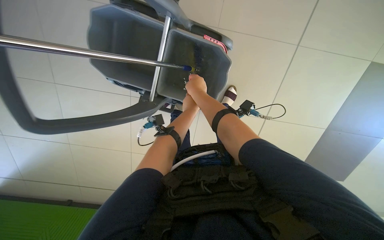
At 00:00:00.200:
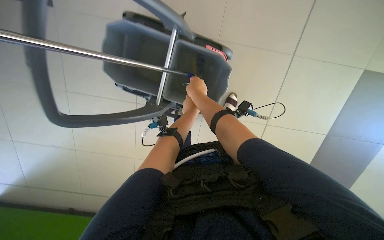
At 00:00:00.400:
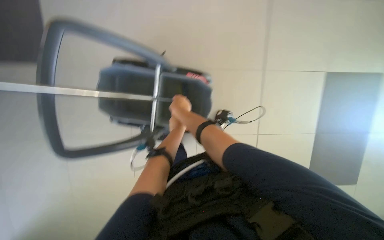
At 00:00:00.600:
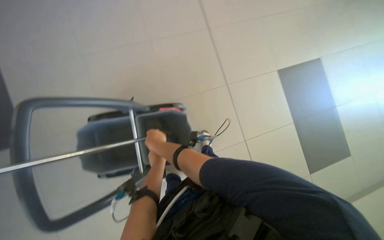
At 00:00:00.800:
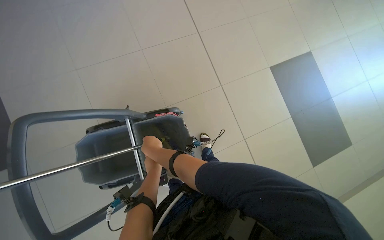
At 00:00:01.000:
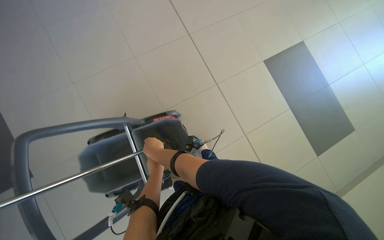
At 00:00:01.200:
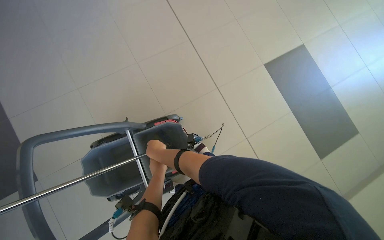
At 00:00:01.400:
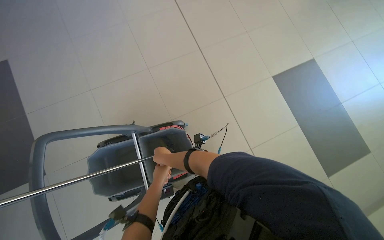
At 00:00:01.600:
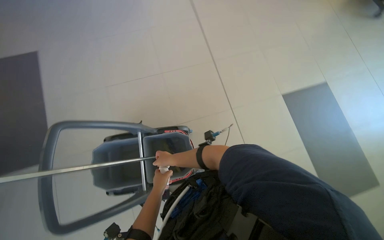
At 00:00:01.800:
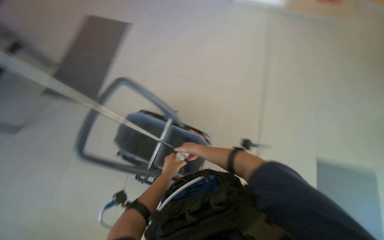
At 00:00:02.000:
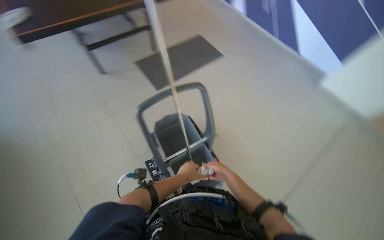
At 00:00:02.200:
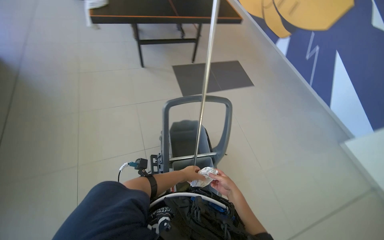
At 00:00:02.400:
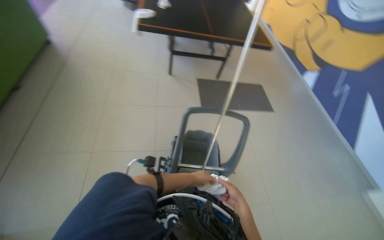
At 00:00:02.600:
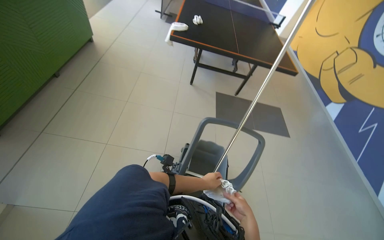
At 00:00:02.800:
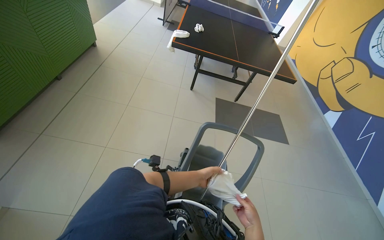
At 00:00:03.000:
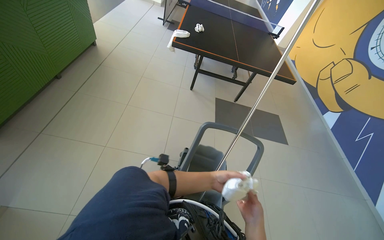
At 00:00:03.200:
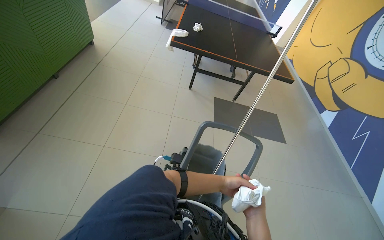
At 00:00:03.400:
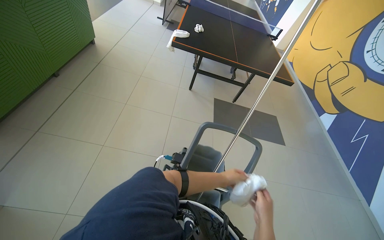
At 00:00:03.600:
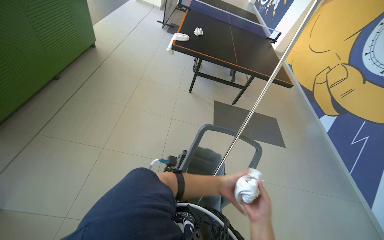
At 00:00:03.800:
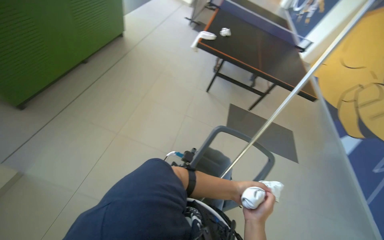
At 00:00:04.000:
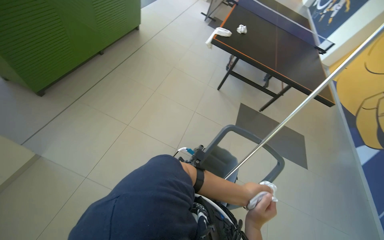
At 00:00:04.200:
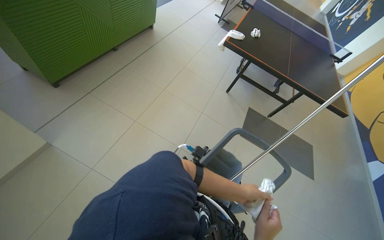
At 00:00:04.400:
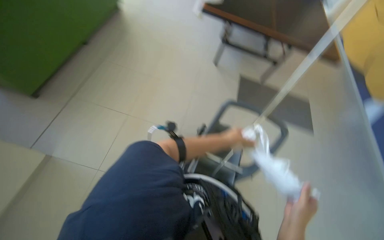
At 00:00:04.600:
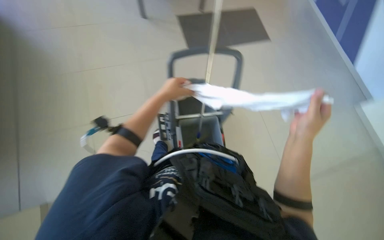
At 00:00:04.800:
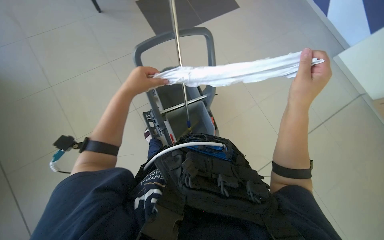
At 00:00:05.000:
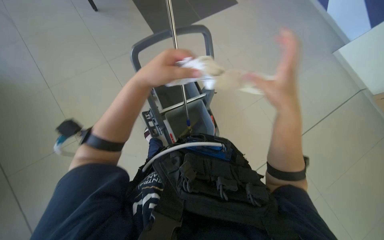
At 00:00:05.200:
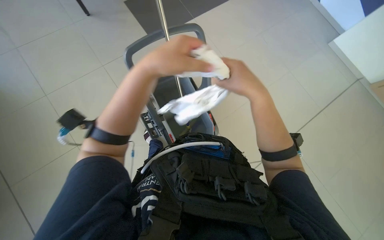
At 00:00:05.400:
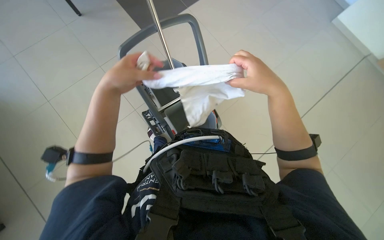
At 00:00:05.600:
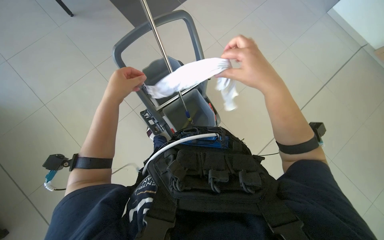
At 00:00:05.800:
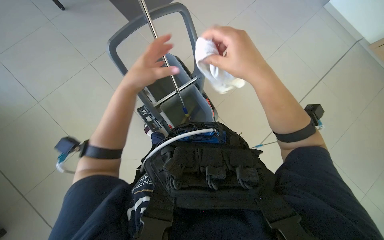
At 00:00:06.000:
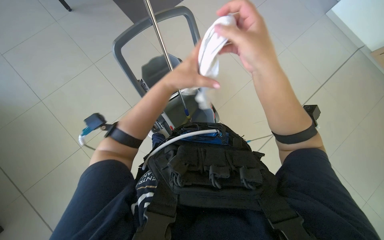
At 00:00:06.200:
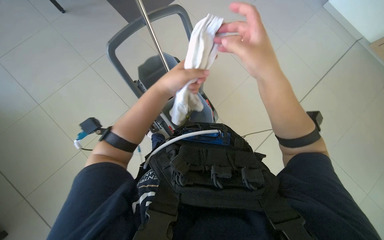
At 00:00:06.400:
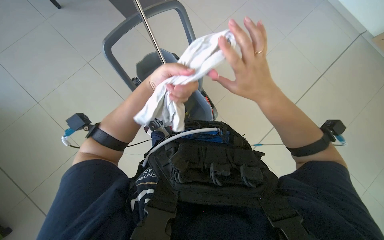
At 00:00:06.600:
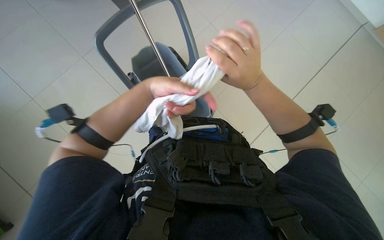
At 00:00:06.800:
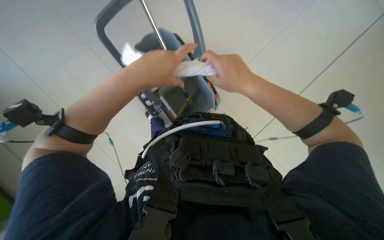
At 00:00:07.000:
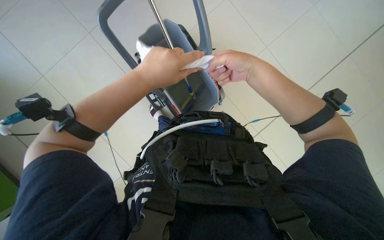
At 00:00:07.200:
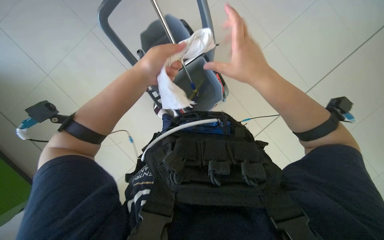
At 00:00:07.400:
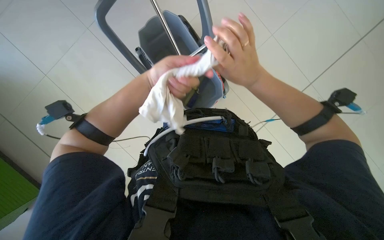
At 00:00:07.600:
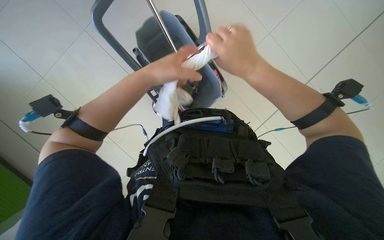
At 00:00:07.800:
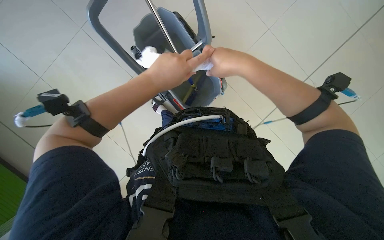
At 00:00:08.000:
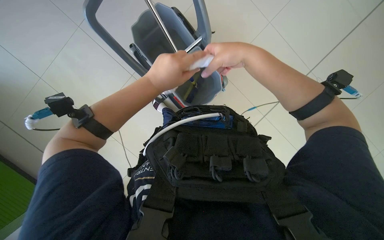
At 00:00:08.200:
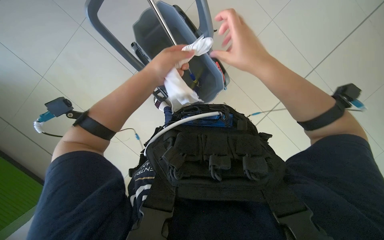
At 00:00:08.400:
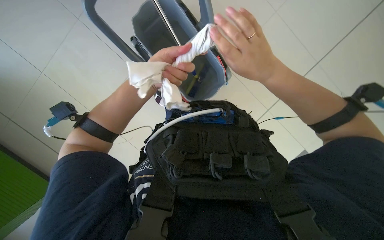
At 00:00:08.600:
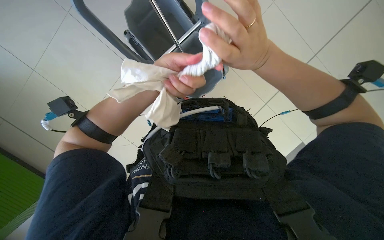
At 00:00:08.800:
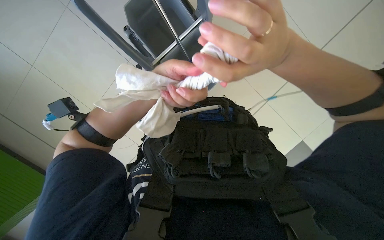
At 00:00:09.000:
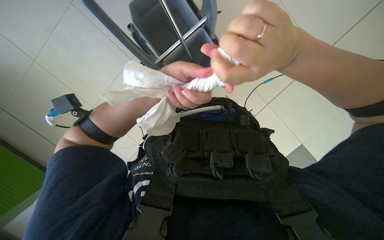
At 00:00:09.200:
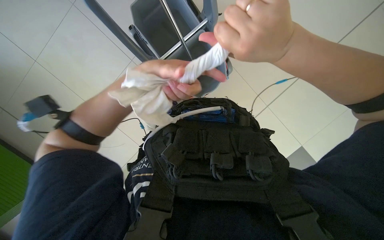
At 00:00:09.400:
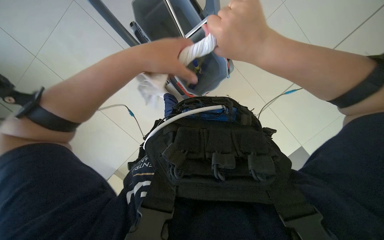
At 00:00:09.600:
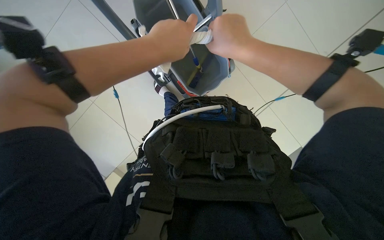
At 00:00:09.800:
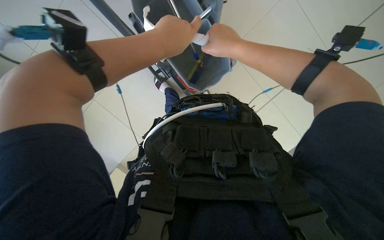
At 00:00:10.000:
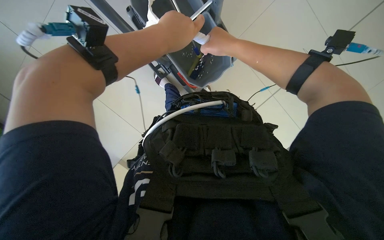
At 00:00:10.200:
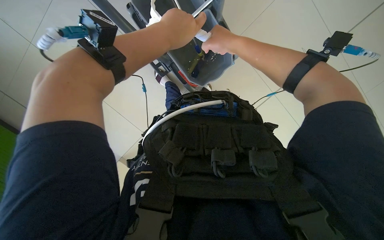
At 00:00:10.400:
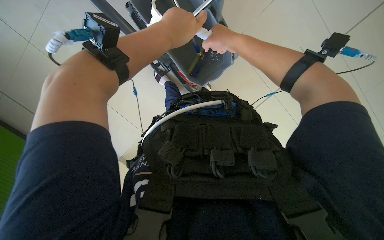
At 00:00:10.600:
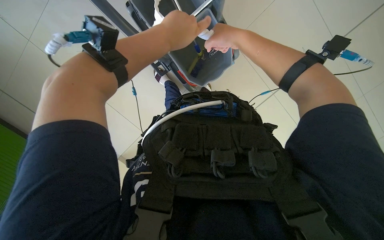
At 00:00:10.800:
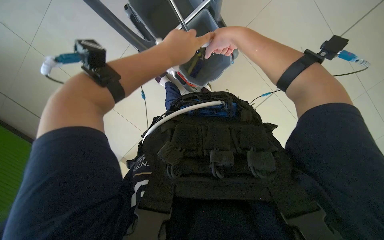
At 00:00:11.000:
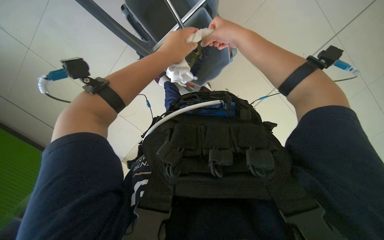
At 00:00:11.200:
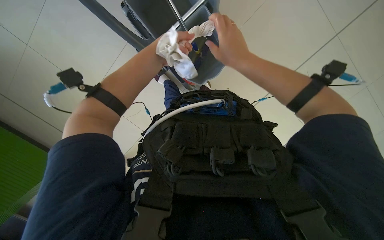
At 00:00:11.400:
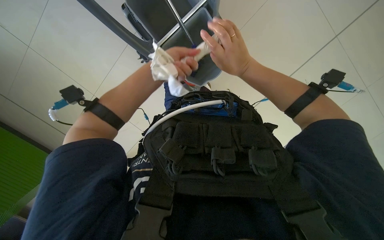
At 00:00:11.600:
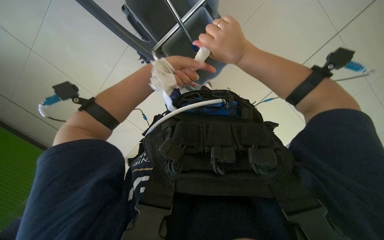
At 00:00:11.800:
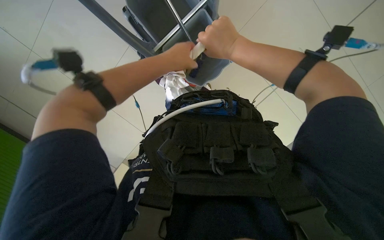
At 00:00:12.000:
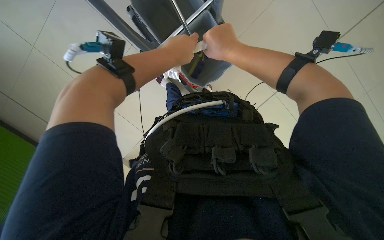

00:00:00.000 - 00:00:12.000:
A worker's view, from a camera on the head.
Job: preparing cleaning supplies.
The whole recording: Wringing cleaning cloths. The worker wrings out cleaning cloths over a bucket.
00:00:00.000 - 00:00:01.600: The view tips upward by some 20 degrees.
00:00:01.600 - 00:00:03.000: The wearer looks about 110 degrees further to the left. The wearer looks some 35 degrees further upward.
00:00:04.400 - 00:00:06.000: The view tips downward by about 25 degrees. Everything in view rotates about 55 degrees counterclockwise.
00:00:07.600 - 00:00:09.000: The hands are busy where they are.
00:00:09.000 - 00:00:10.400: The right hand is displaced farther from the camera and up the picture by approximately 20 cm.
00:00:10.400 - 00:00:12.000: The left hand travels farther from the camera and back again, some 15 cm each way.

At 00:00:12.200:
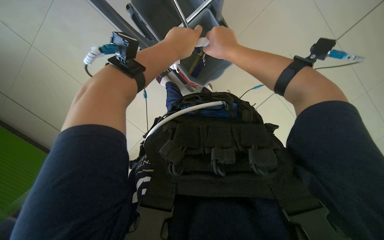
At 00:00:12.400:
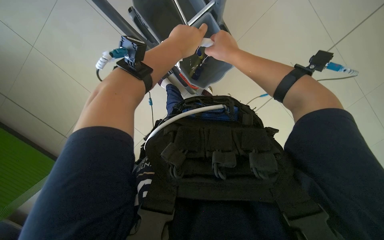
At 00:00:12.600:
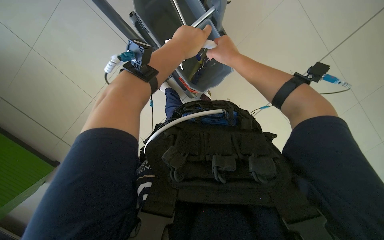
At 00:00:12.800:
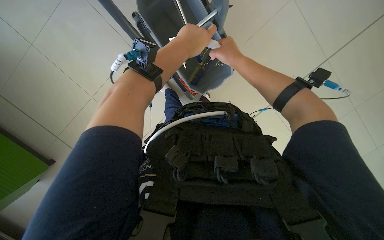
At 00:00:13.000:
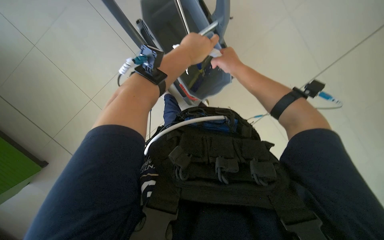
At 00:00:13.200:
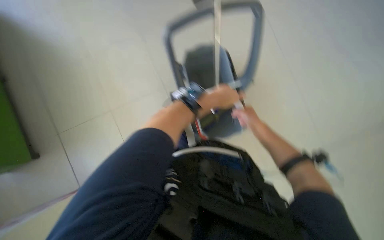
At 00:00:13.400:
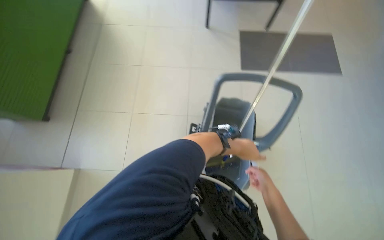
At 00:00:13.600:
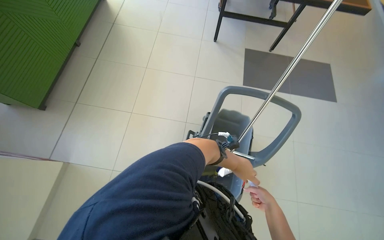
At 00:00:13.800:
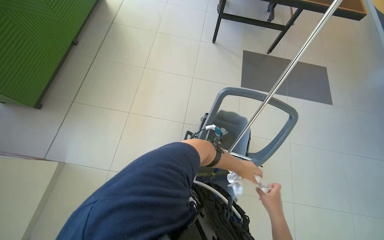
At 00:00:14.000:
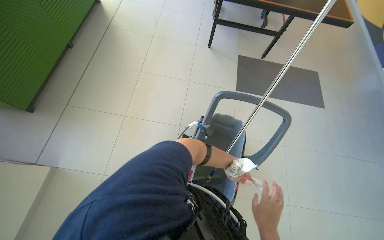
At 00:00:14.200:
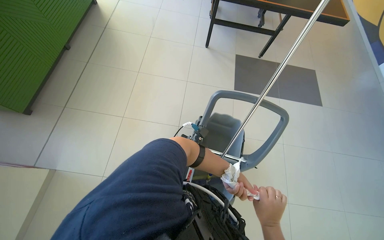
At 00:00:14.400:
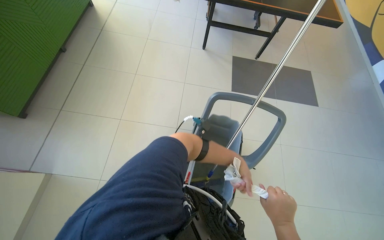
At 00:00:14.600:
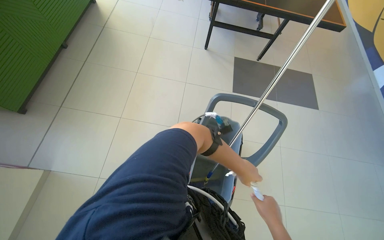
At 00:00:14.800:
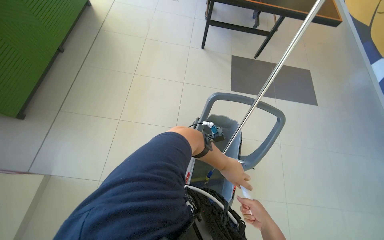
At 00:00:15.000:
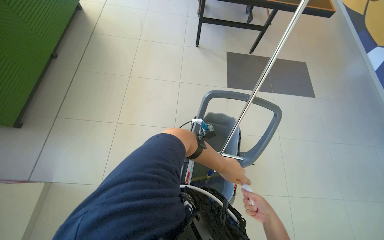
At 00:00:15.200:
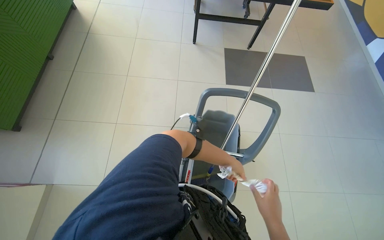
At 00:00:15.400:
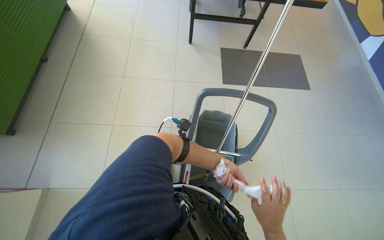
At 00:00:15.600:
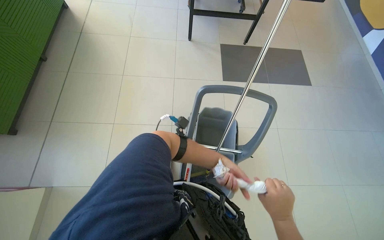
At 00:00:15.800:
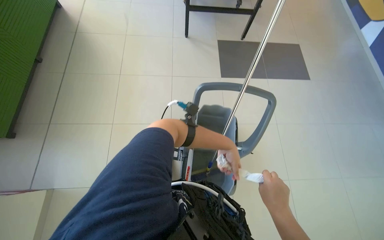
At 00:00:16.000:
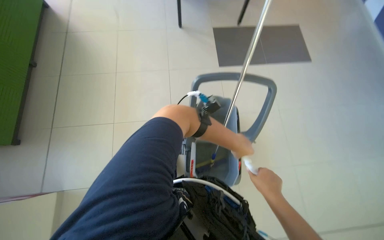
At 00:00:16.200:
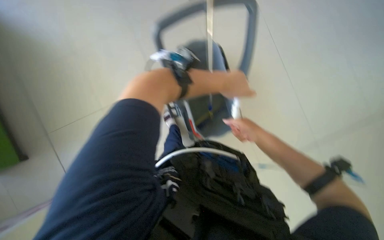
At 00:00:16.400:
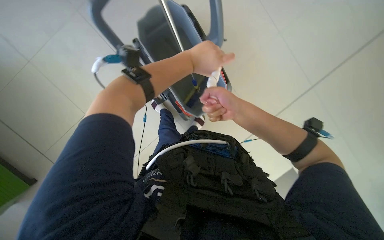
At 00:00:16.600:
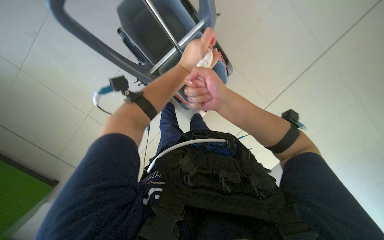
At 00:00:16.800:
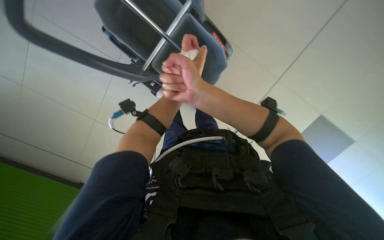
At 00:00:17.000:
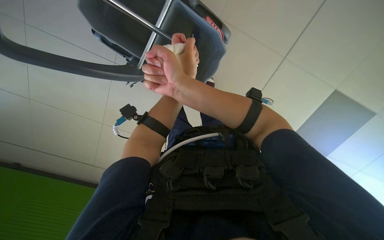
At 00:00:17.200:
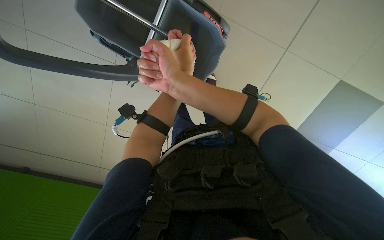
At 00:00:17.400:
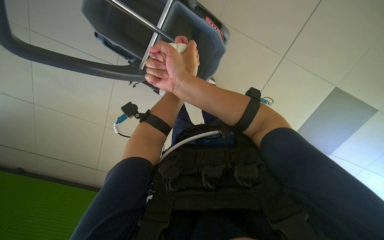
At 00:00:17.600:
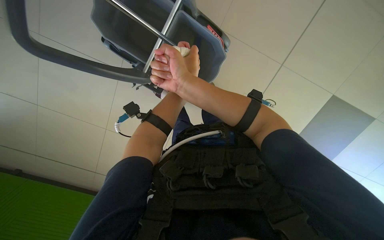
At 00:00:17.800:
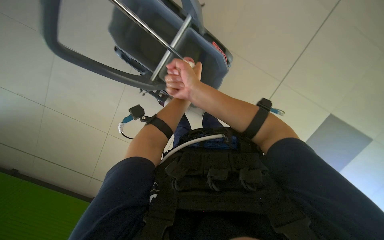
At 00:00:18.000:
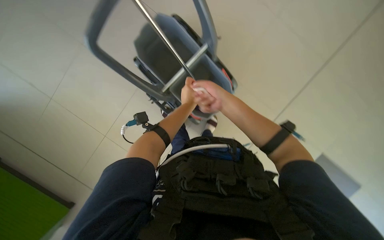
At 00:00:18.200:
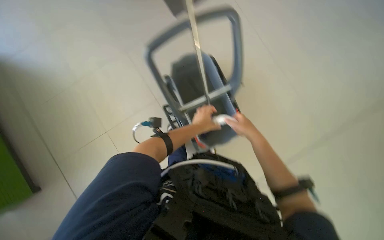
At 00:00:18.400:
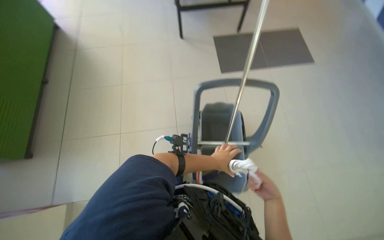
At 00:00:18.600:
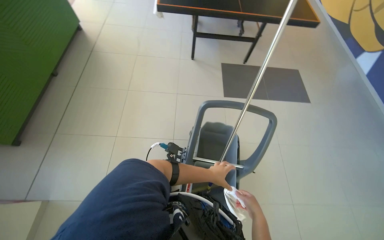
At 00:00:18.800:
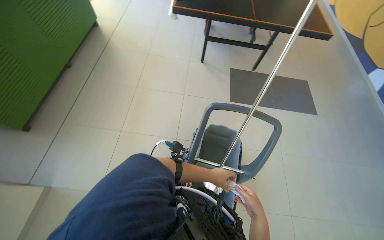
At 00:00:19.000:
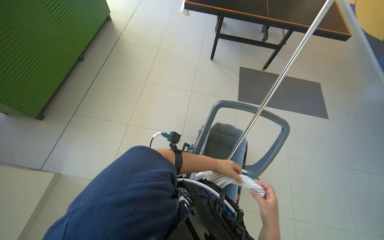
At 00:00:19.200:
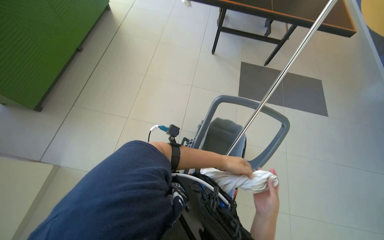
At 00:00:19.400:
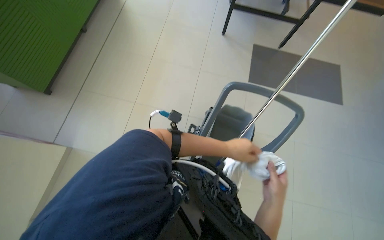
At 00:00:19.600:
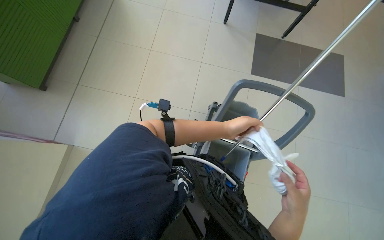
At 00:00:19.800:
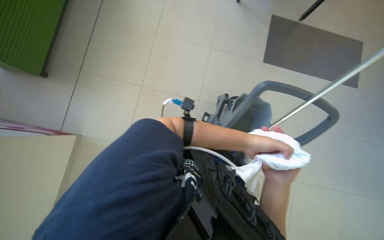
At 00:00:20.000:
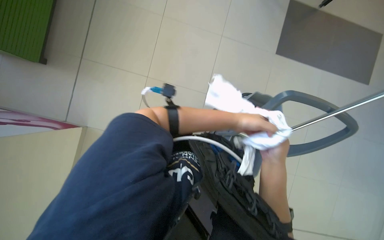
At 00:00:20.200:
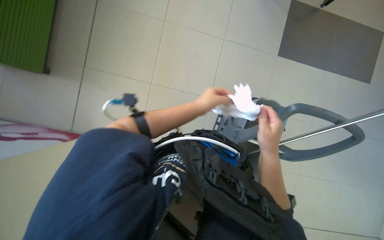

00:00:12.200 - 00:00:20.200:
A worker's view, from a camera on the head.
Job: preparing cleaning supplies.
The whole recording: Wringing cleaning cloths. The worker wrings out cleaning cloths over a bucket.
00:00:12.200 - 00:00:13.800: The camera pitches upward, by approximately 40 degrees. The scene turns some 55 degrees clockwise in the picture.
00:00:13.800 - 00:00:15.400: The left hand swings nearer and farther, roughly 20 cm each way, with 2 reversals.
00:00:15.400 - 00:00:17.000: The camera pitches downward, by approximately 40 degrees. The scene rotates counterclockwise by some 50 degrees.
00:00:17.000 - 00:00:18.600: The wearer looks about 50 degrees further upward. Everything in view rotates about 70 degrees clockwise.
00:00:18.600 - 00:00:20.200: The view tips downward by about 20 degrees. The left hand goes some 35 cm to the left and up the picture; the right hand moves up the picture, approximately 35 cm.
